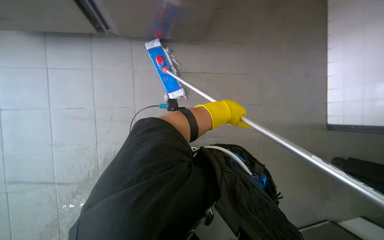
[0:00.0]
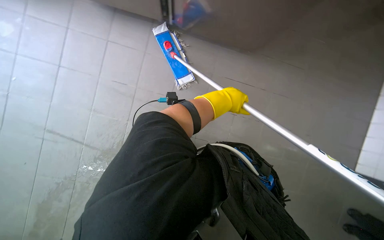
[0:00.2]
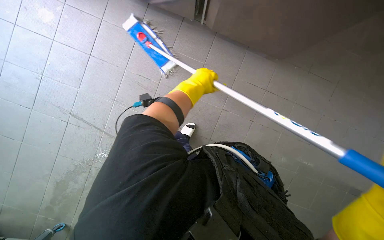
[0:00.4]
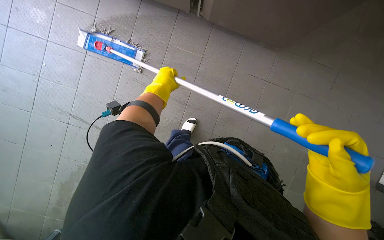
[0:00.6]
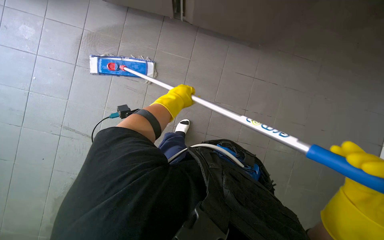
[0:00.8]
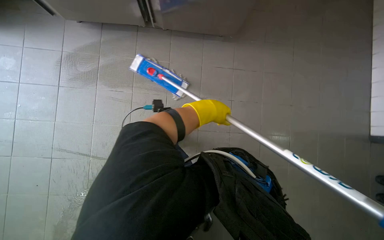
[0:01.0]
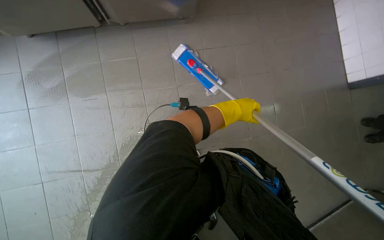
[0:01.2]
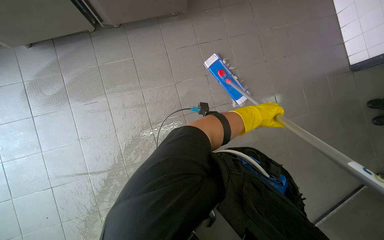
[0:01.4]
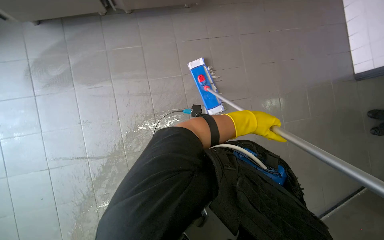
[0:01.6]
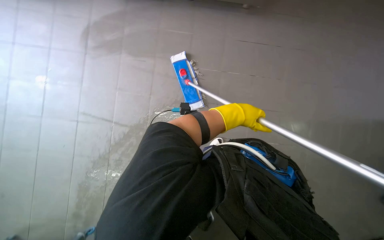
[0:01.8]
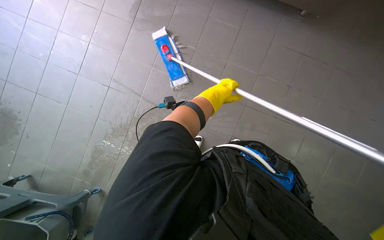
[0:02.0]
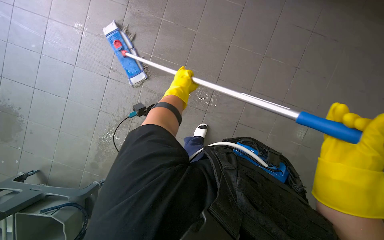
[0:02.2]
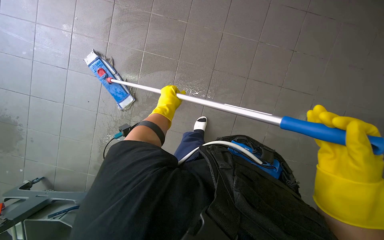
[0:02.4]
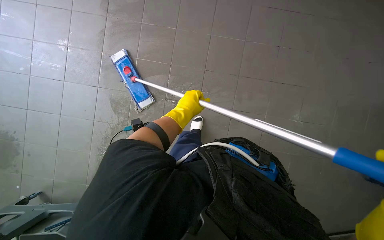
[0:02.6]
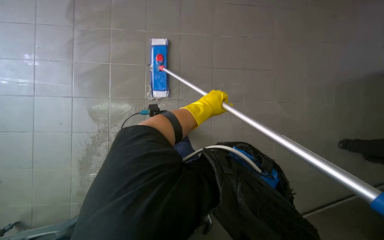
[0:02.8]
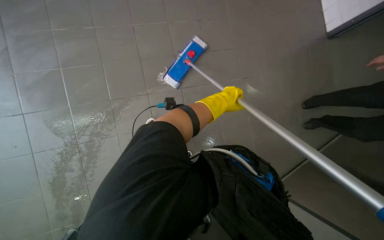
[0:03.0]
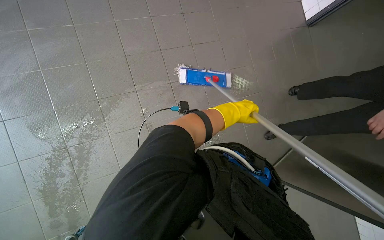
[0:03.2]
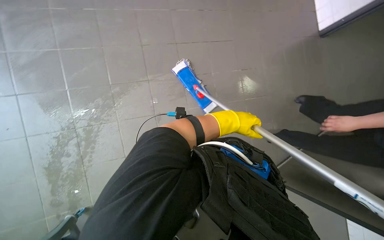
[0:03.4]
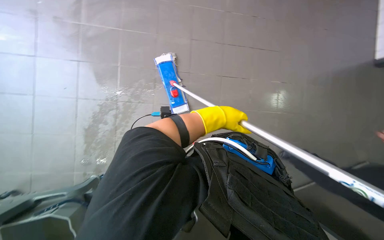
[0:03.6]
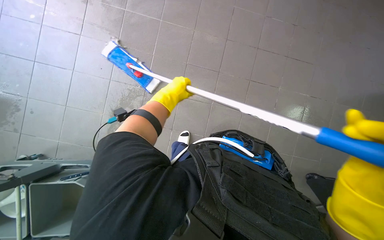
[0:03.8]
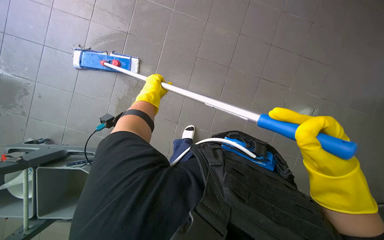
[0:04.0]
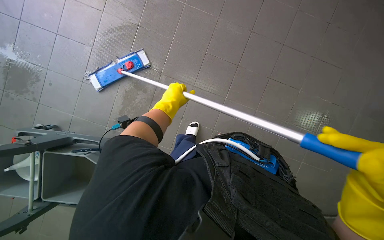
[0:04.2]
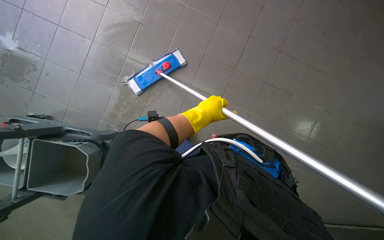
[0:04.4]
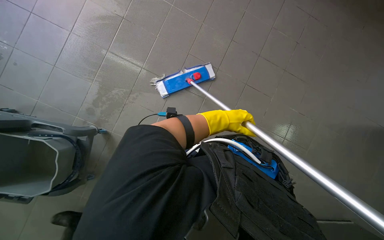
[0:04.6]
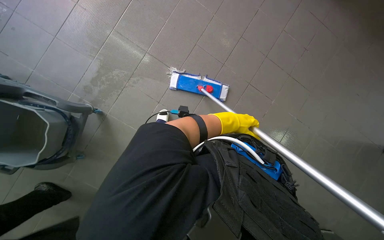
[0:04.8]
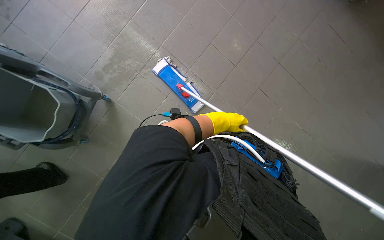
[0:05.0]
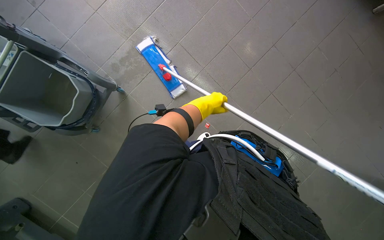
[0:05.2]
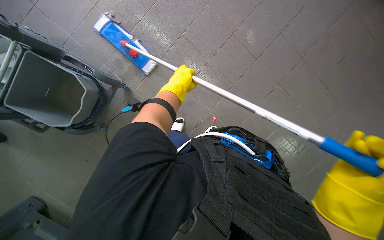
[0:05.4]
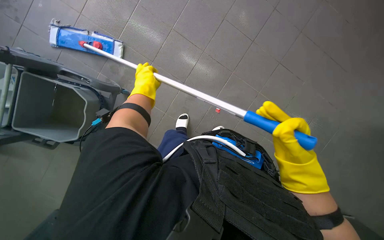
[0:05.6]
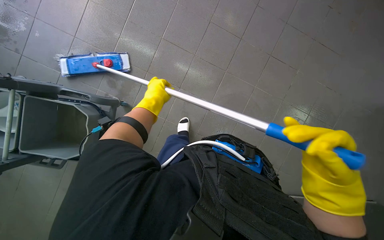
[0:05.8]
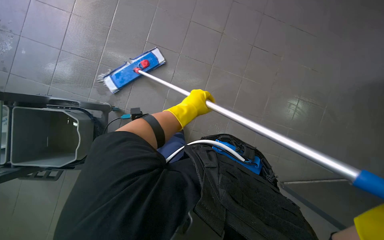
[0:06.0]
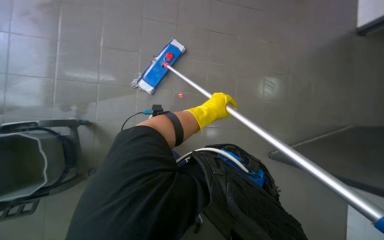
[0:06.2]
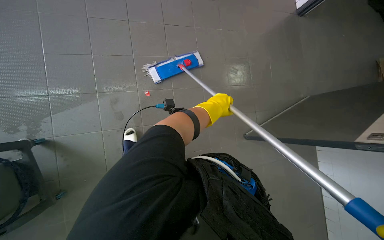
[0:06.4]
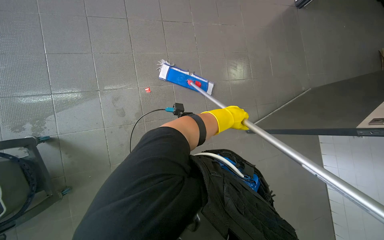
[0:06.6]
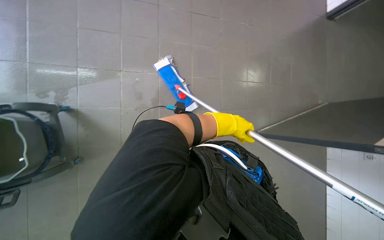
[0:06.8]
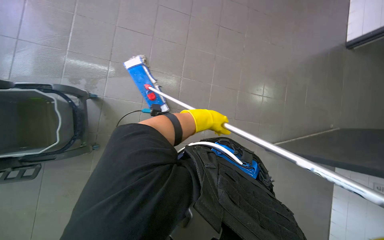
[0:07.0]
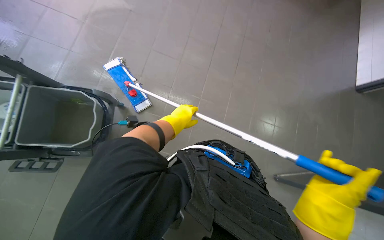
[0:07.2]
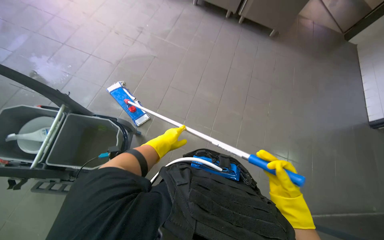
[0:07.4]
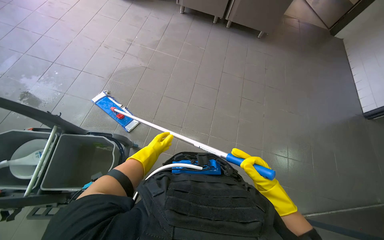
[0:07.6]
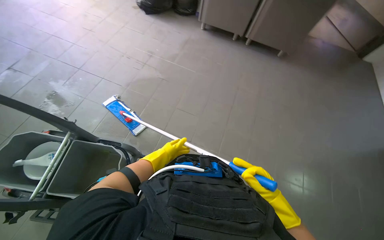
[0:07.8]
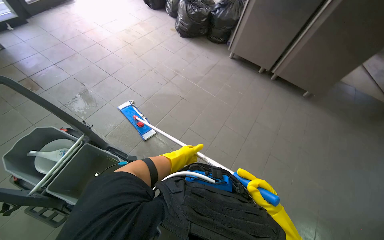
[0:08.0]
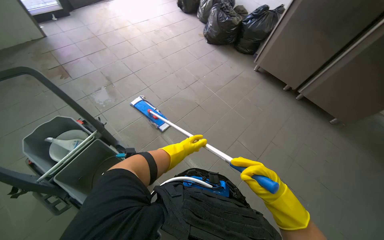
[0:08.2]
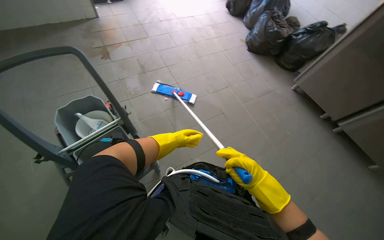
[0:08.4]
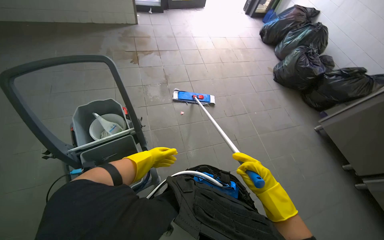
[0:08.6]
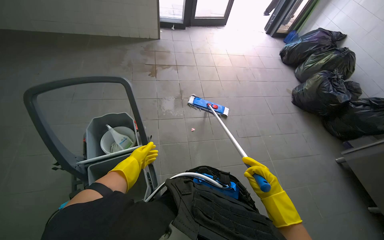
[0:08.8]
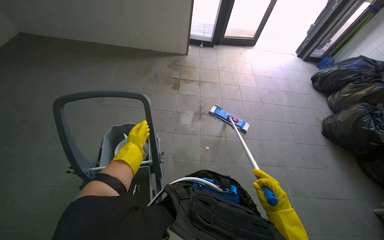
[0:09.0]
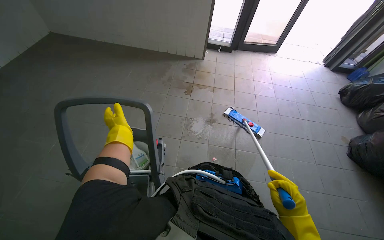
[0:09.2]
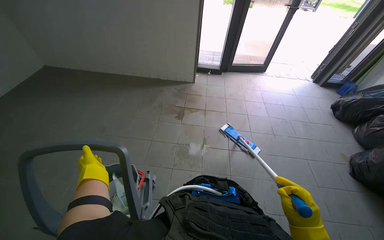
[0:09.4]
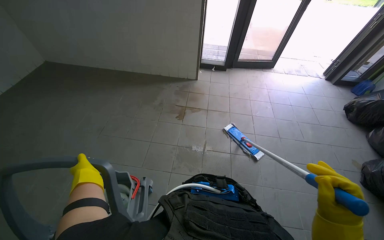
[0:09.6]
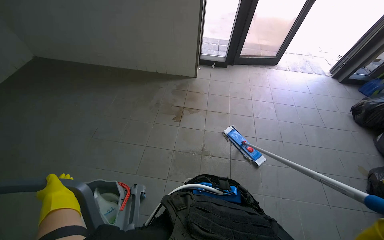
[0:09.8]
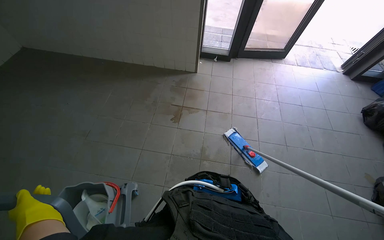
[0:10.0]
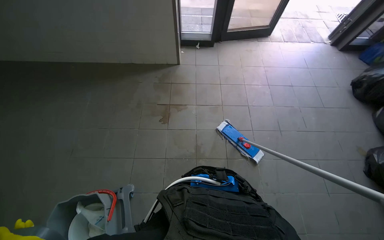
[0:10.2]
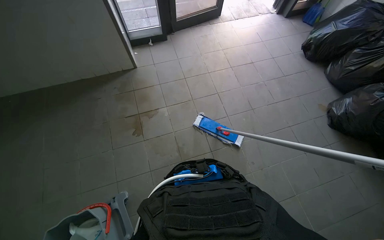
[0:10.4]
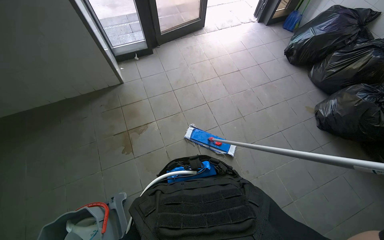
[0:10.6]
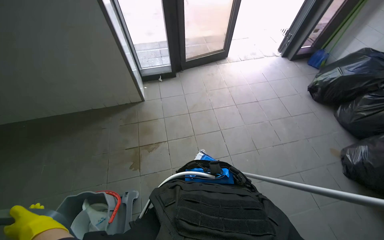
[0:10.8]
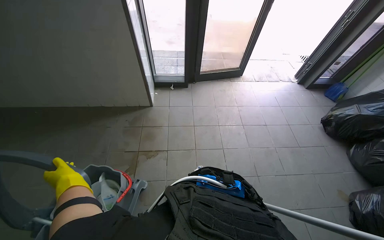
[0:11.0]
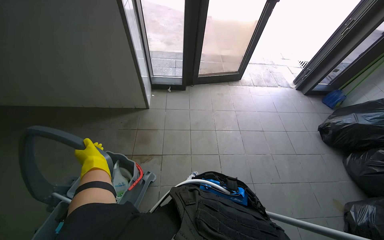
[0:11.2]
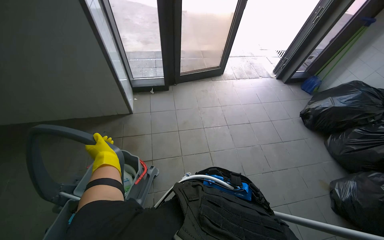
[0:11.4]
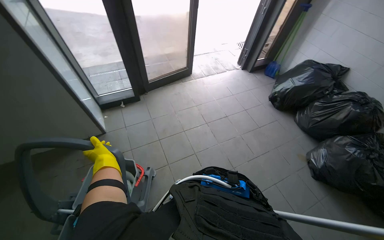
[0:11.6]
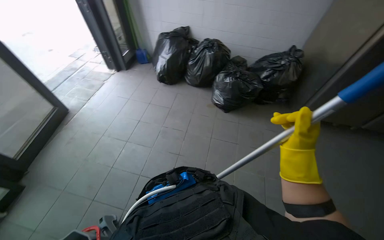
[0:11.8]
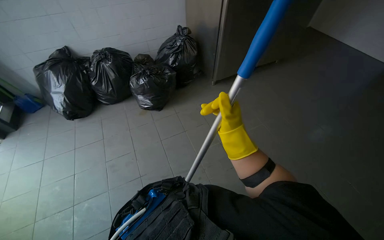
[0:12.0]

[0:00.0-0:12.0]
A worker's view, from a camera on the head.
Job: mopping floor.
The whole recording: Mopping the floor. The worker mops the tiled floor with a flat mop and a bucket.
0:00.0 to 0:01.6: The scene rotates counterclockwise by about 30 degrees.
0:03.0 to 0:04.4: The scene turns about 40 degrees clockwise in the picture.
0:04.4 to 0:06.0: The left hand goes left and right, approximately 30 cm each way, reversing 2 times.
0:07.6 to 0:09.0: The head travels roughly 40 cm. The wearer's head swings some 75 degrees to the left. The view tips upward by roughly 25 degrees.
0:09.0 to 0:10.4: The head travels roughly 1 m. The wearer looks roughly 15 degrees further downward.
0:10.4 to 0:12.0: The head turns to the right by about 100 degrees.

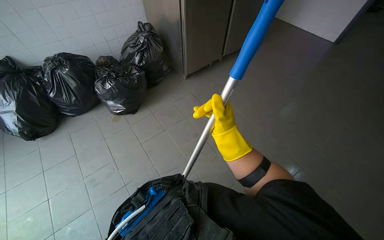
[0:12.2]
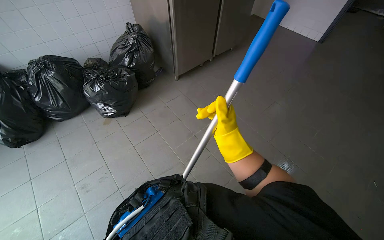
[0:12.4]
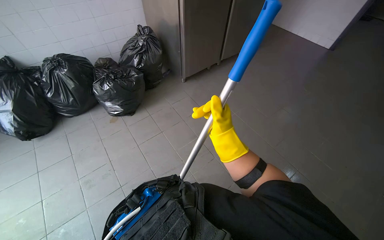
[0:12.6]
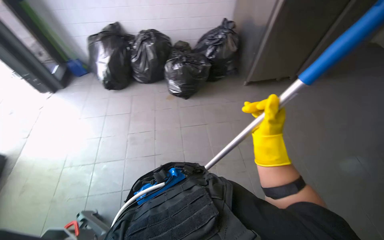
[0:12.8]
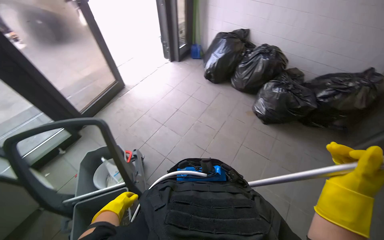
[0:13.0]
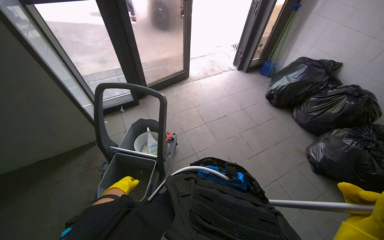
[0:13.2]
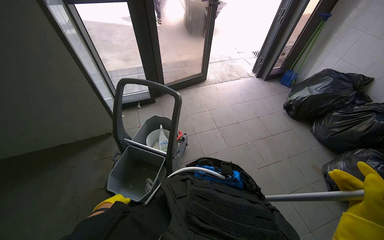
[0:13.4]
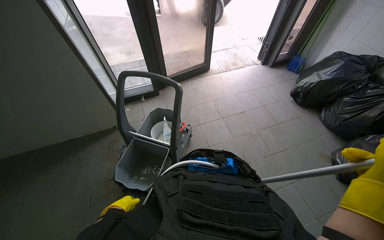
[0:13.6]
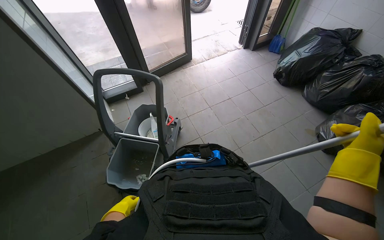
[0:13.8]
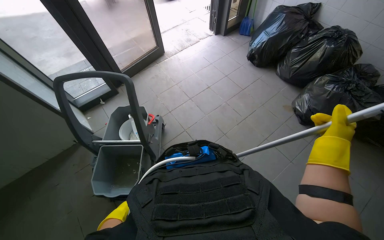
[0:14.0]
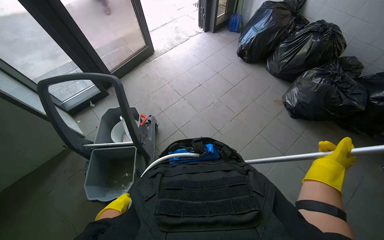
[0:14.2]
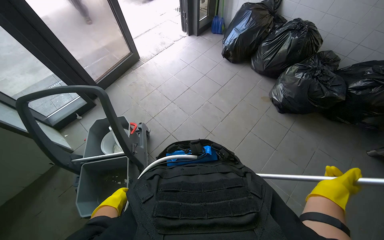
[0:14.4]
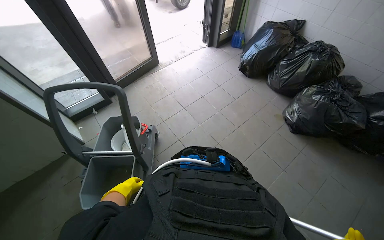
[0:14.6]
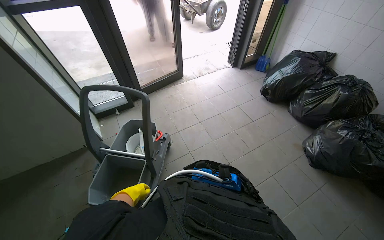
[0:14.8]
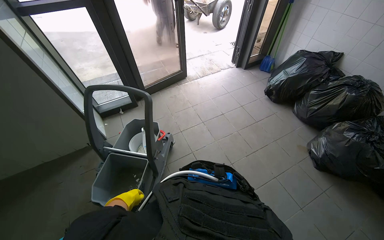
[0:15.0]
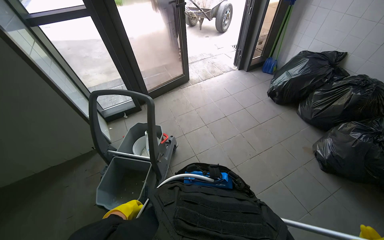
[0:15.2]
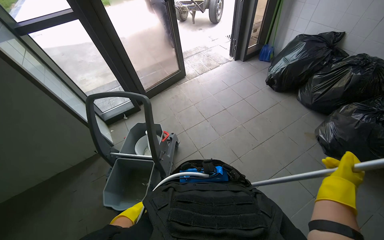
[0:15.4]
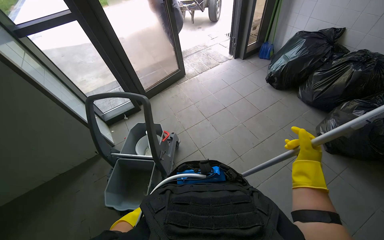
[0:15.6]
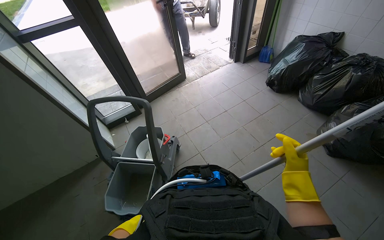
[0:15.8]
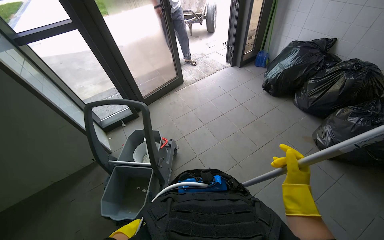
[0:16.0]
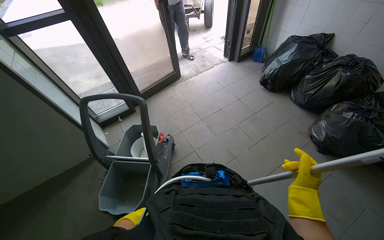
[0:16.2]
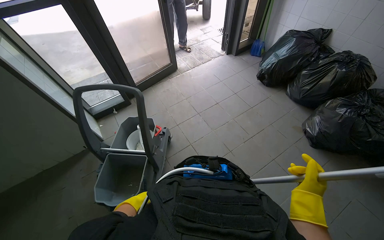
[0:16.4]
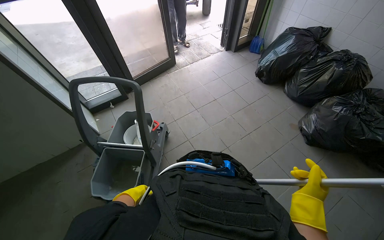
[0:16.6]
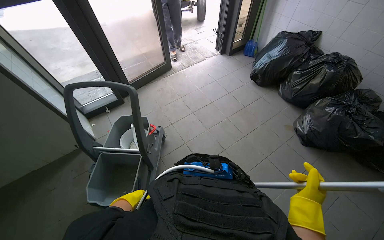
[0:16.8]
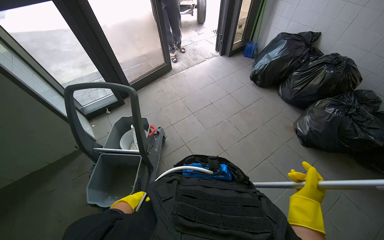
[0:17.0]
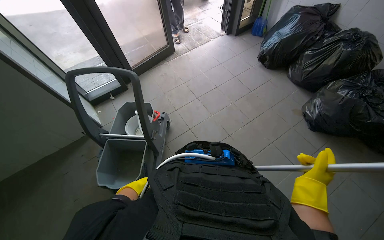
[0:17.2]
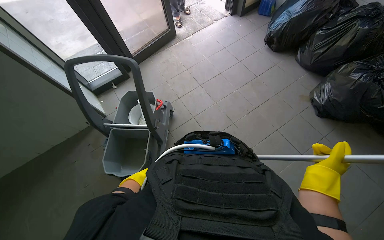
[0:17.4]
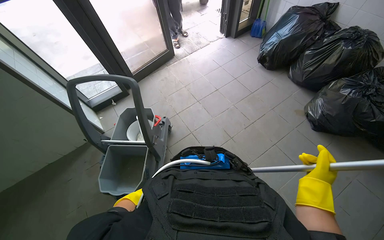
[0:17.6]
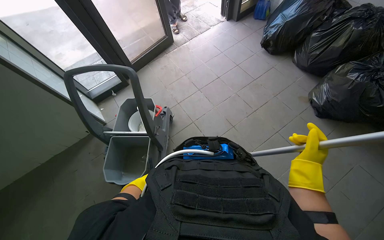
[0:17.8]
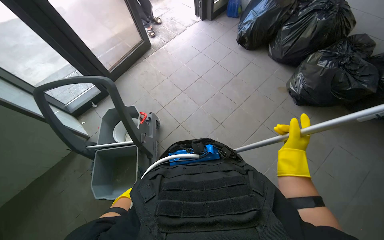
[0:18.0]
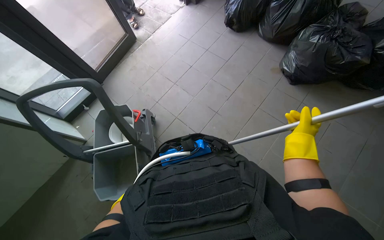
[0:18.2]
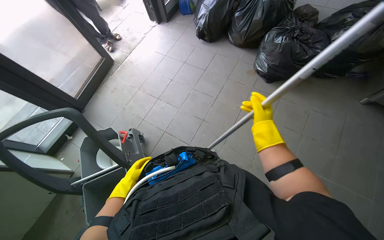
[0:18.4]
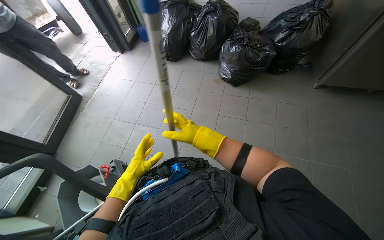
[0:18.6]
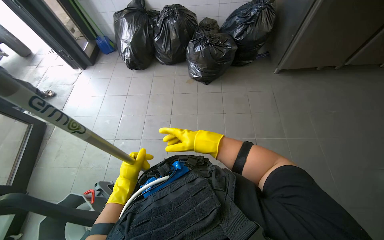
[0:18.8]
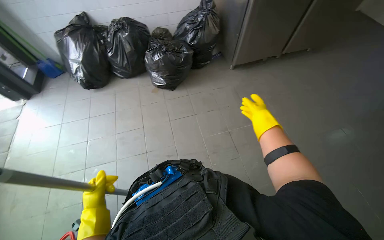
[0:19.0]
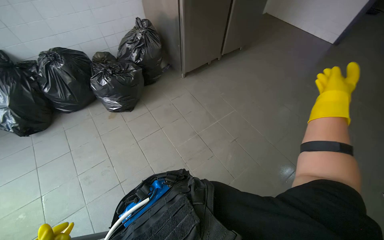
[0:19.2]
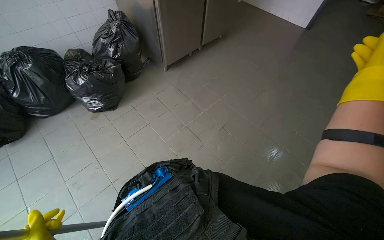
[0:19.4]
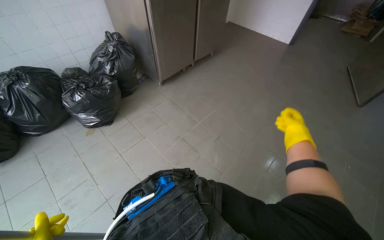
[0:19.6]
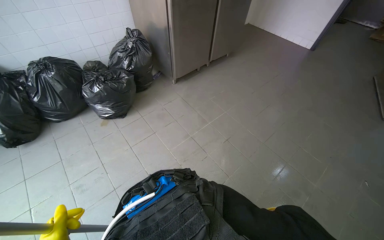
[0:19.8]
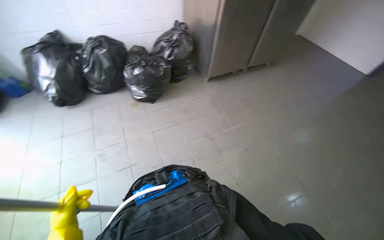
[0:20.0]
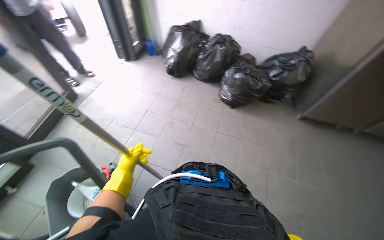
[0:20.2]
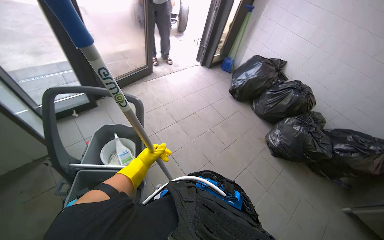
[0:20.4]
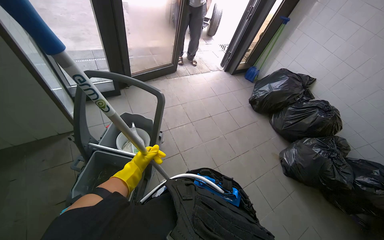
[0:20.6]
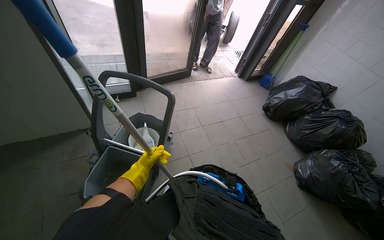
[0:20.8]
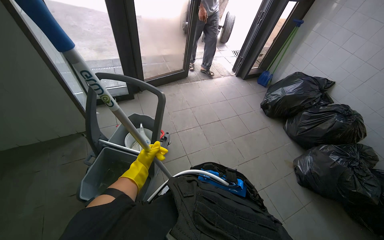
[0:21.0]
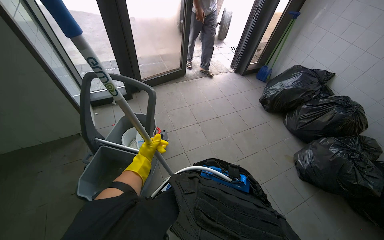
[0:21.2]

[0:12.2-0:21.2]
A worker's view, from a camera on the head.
Job: mopping floor.
The whole recording: Mopping the floor. The worker mops the tiled floor with a flat mop and a bucket.
0:12.2 to 0:13.8: The head turns to the left by roughly 100 degrees.
0:13.8 to 0:15.2: The left hand travels to the right by some 10 cm.
0:16.6 to 0:18.2: The wearer looks about 10 degrees further downward. The right hand travels farther from the camera by approximately 10 cm.
0:18.2 to 0:19.8: The wearer looks roughly 80 degrees further to the right. The view tips upward by roughly 20 degrees.
0:19.8 to 0:21.2: The head rotates about 105 degrees to the left.
